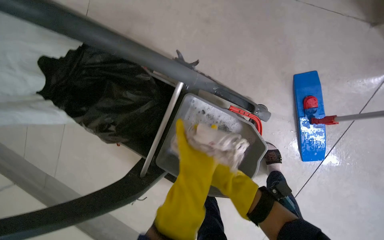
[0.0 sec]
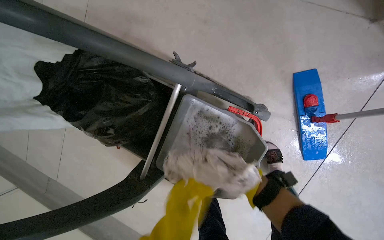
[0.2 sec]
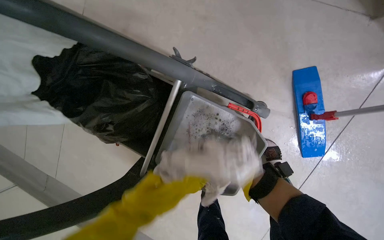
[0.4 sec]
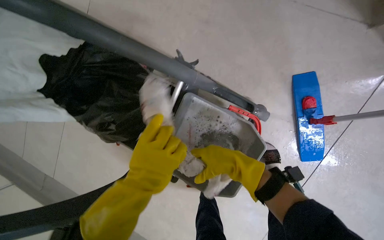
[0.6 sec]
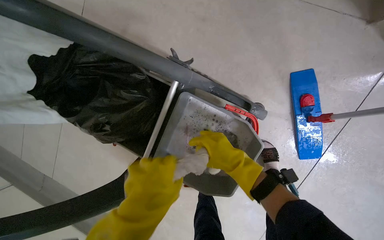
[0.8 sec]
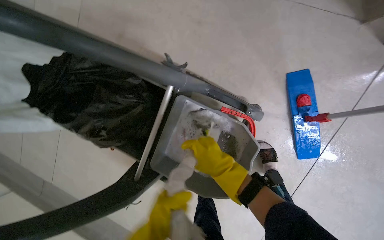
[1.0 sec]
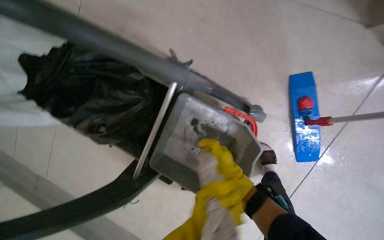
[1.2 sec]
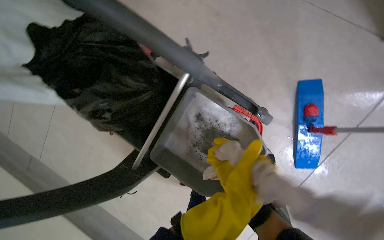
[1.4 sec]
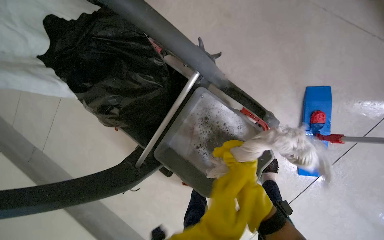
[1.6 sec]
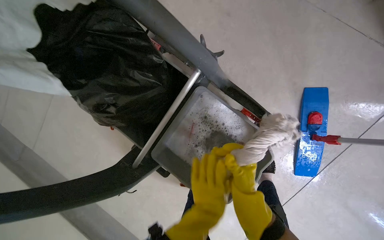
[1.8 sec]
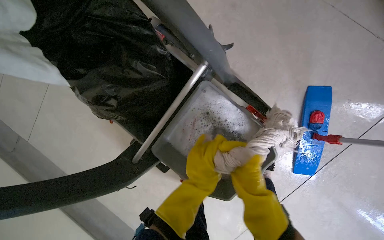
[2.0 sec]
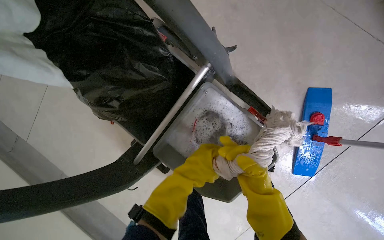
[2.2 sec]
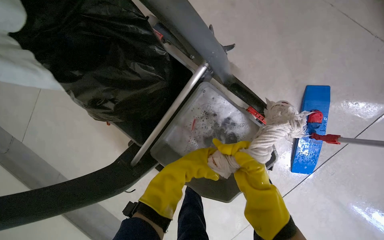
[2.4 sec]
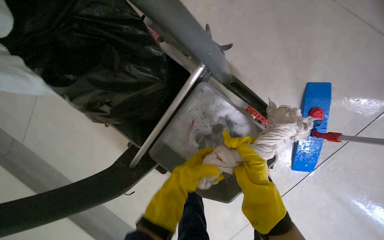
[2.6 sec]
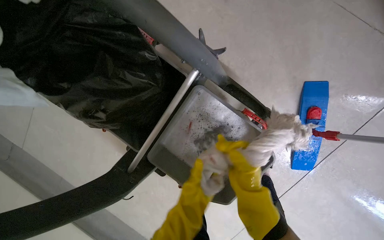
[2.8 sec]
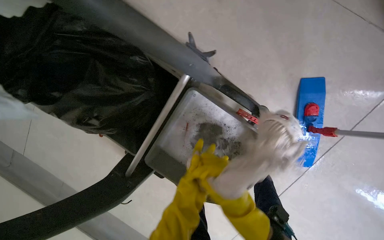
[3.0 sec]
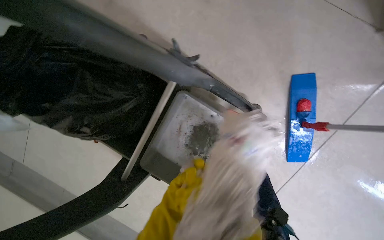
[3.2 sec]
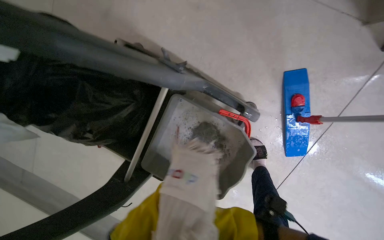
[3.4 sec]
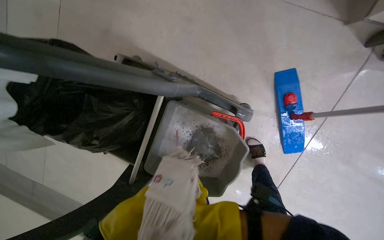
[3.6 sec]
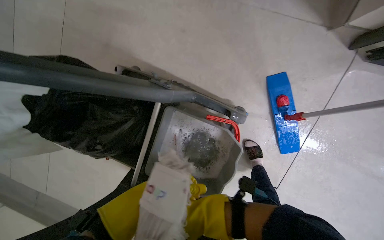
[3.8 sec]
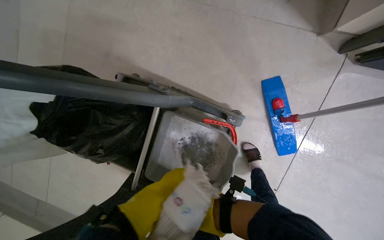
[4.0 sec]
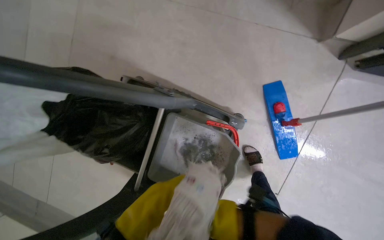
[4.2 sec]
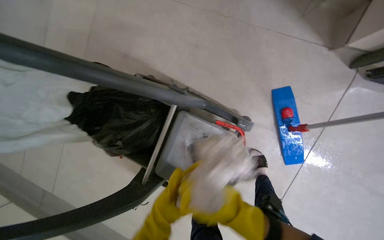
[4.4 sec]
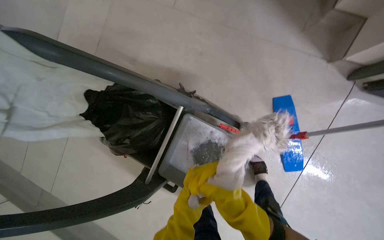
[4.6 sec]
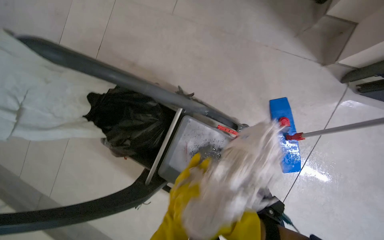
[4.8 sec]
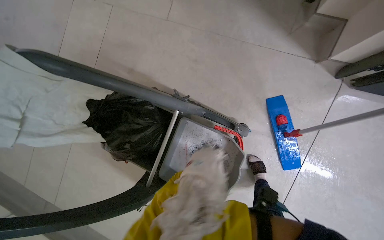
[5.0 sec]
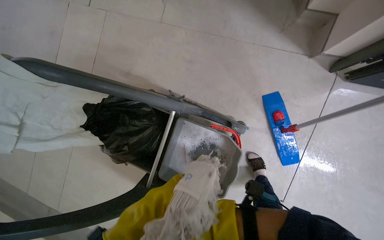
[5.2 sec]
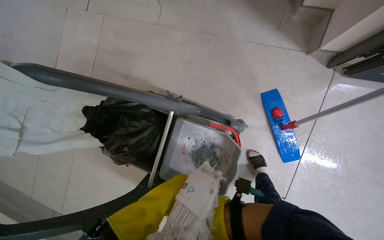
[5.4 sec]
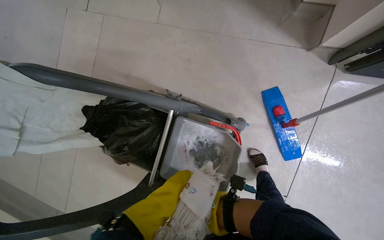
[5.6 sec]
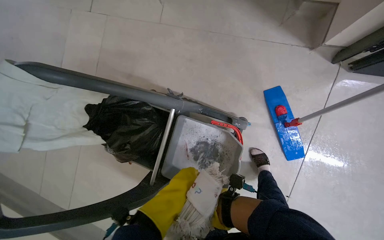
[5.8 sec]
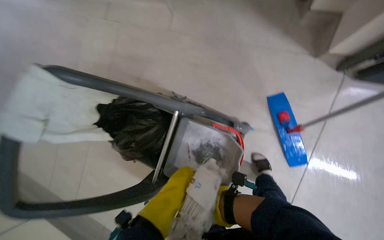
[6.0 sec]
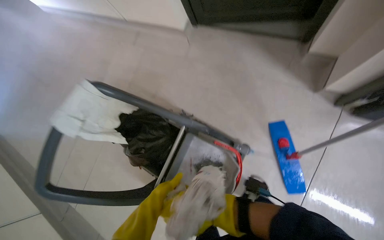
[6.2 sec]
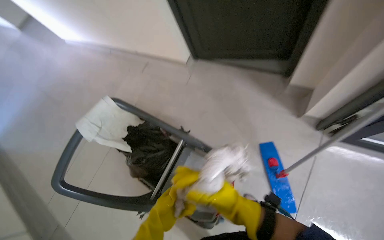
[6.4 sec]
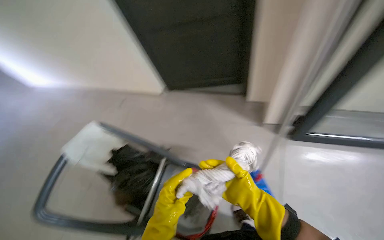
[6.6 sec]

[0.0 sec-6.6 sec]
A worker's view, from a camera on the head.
Job: preparing cleaning supplies.
The whole recording: Cleaning and wringing cloth. The worker cleans and wrings out a cloth in the bucket.
3.2 sec to 5.0 sec: The view tips upward by about 15 degrees.
5.0 sec to 6.6 sec: The wearer moves some 40 cm. The camera pitches upward, by approximately 30 degrees.

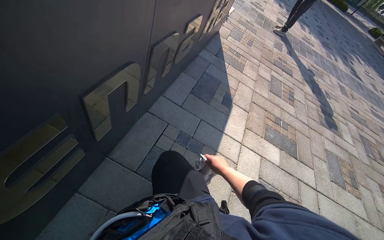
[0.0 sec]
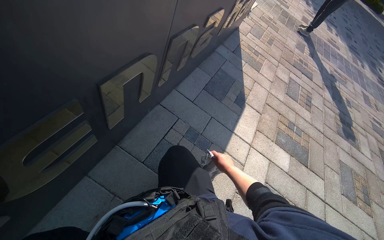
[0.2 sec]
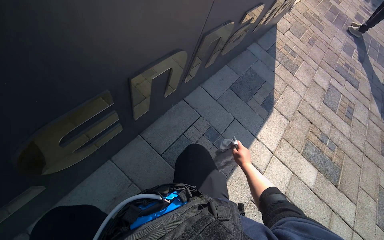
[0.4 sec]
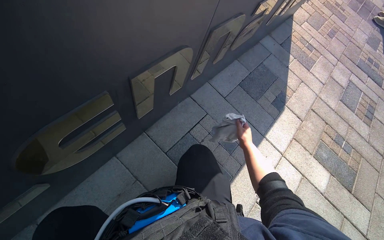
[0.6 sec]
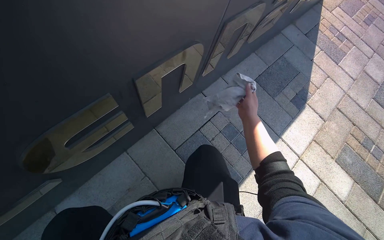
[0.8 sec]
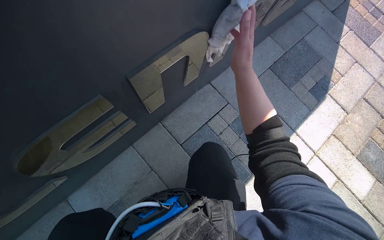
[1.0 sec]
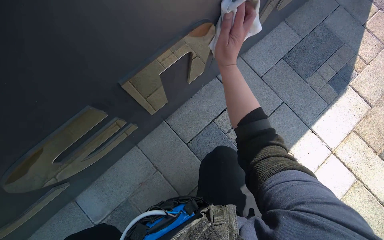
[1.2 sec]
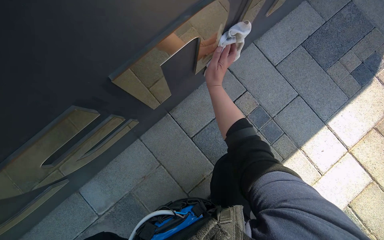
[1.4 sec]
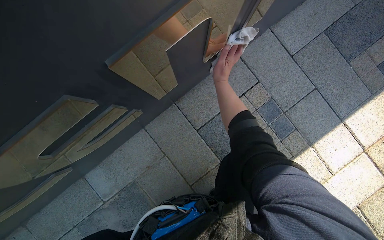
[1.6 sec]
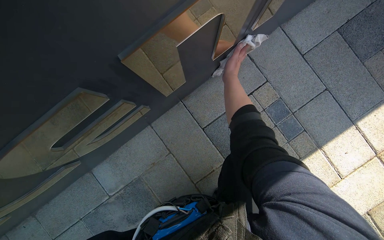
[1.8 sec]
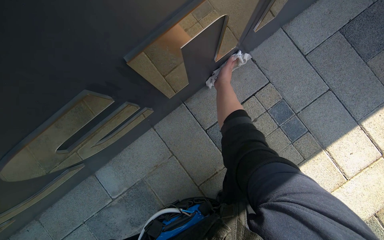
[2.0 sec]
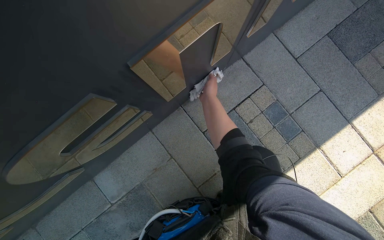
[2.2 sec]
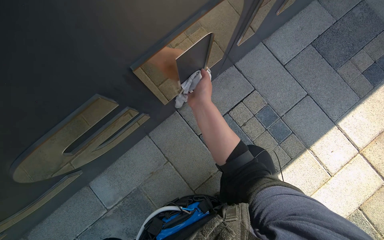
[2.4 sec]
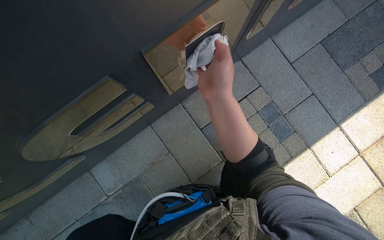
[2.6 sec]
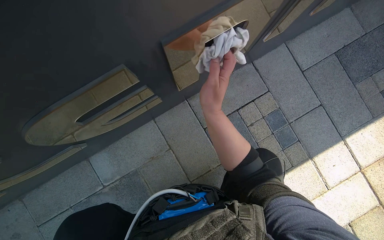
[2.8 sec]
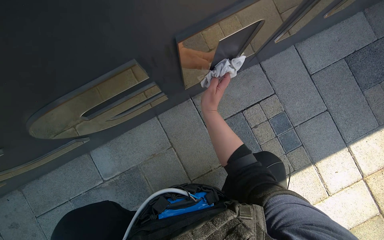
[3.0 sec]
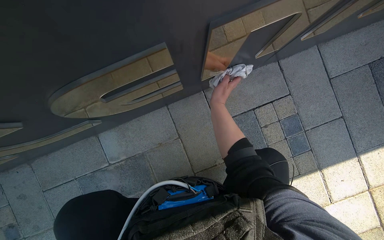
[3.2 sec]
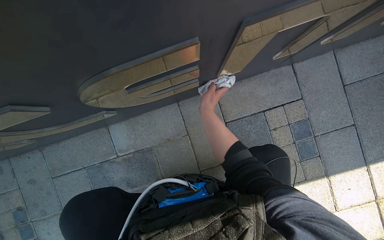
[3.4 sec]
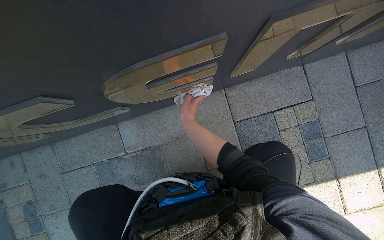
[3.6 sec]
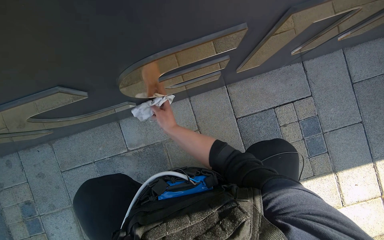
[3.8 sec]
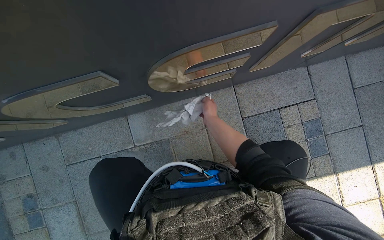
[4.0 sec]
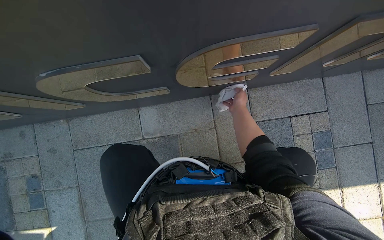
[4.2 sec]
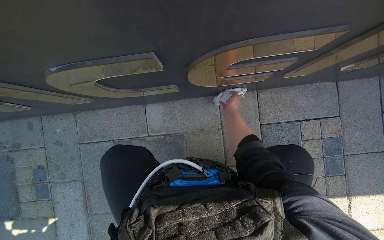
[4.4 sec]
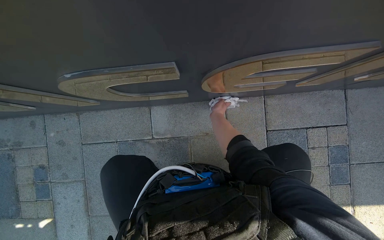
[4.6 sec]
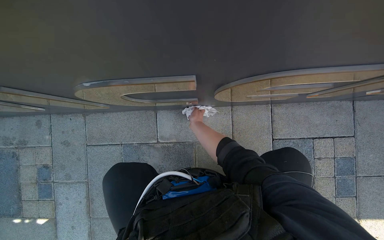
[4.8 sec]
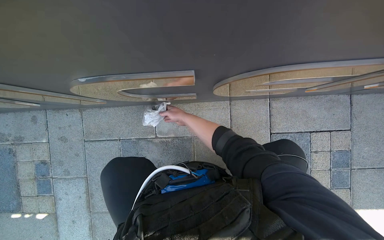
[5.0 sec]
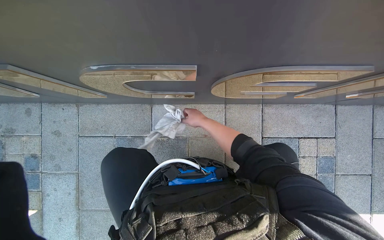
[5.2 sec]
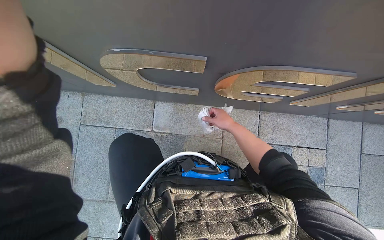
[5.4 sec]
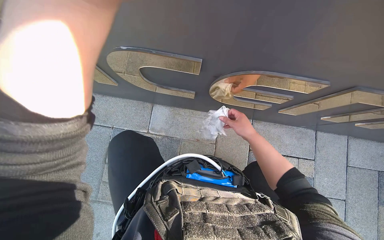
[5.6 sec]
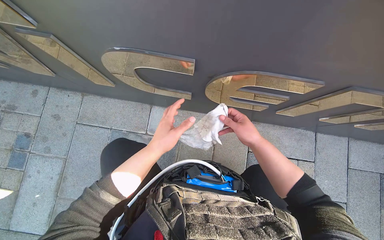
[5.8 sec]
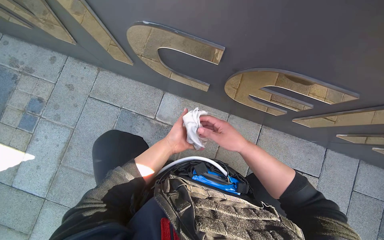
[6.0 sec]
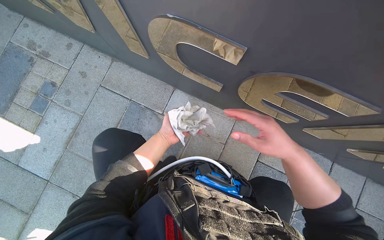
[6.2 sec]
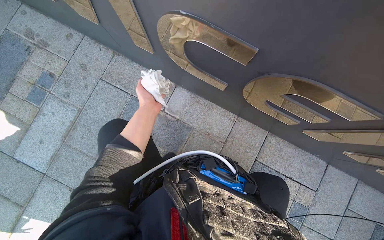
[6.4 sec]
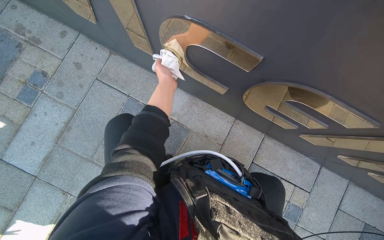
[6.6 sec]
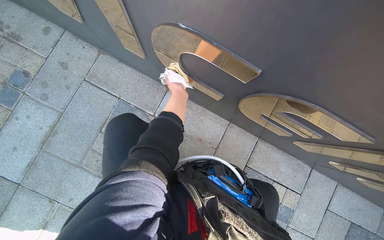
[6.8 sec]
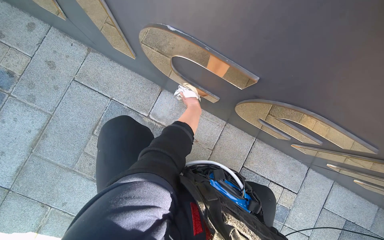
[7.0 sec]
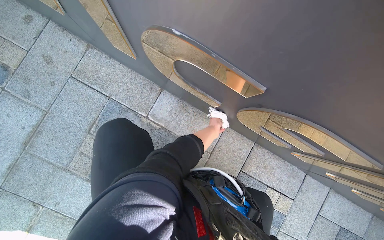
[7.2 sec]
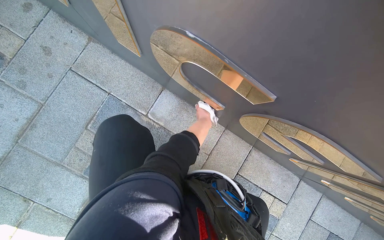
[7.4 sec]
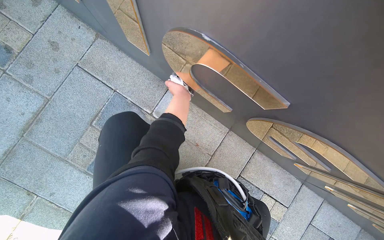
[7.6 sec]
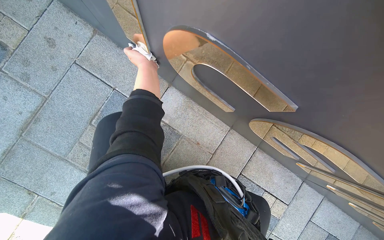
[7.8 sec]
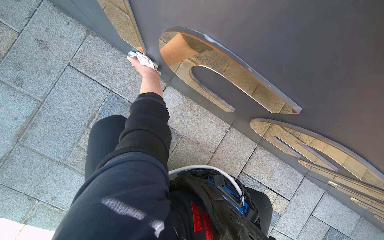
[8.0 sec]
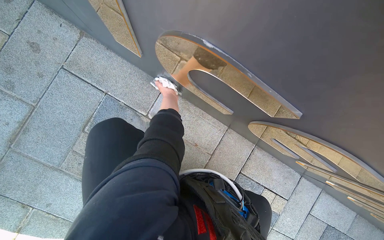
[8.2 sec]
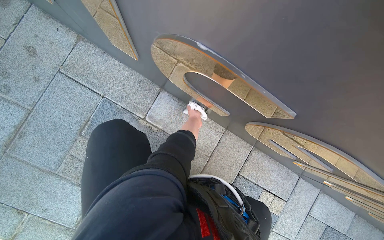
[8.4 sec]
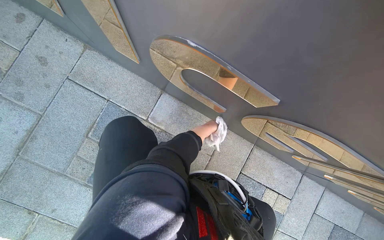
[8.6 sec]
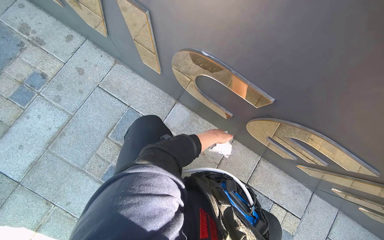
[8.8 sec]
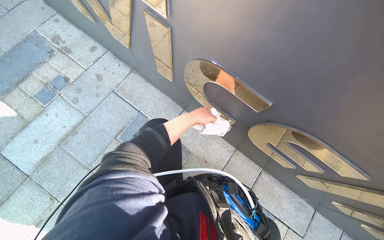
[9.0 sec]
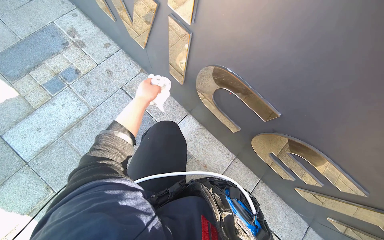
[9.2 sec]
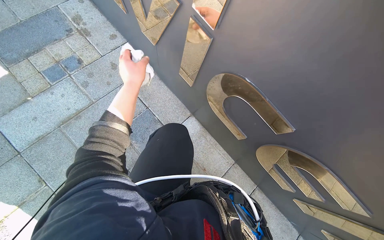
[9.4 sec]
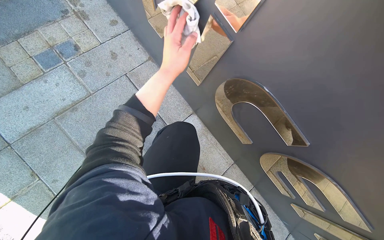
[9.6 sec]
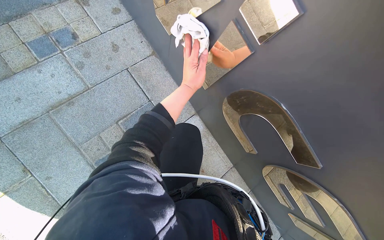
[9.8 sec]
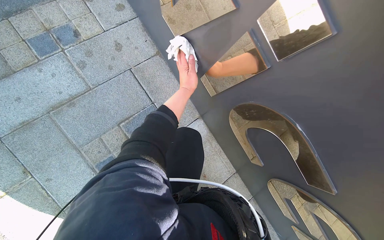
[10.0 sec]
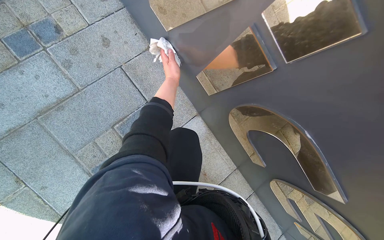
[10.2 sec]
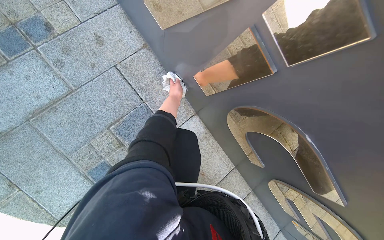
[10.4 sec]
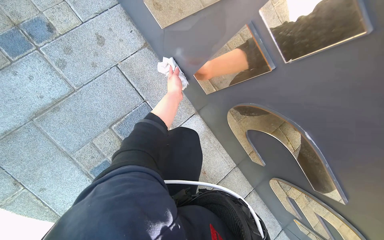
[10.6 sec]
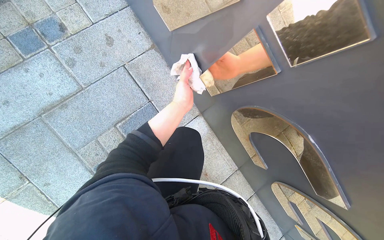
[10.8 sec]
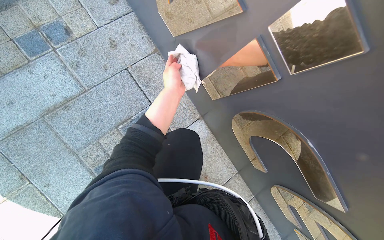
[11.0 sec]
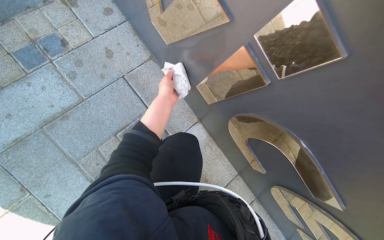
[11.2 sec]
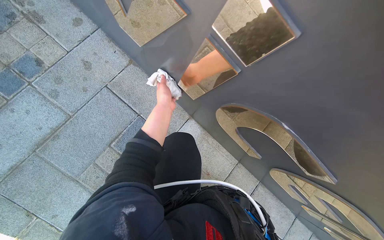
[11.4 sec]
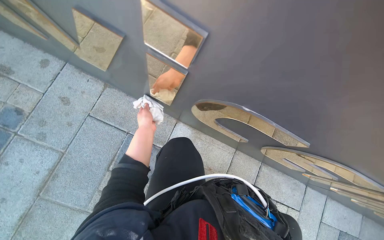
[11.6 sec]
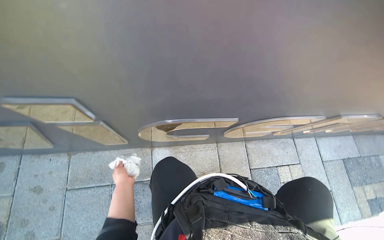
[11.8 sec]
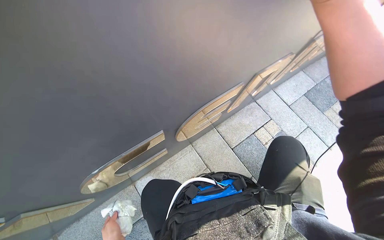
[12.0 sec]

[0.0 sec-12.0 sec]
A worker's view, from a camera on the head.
Job: wiping surfaces.
The whole recording: Wiping letters on sign. The worker wipes the letters on the sign with a cloth.
0.0 sec to 1.6 sec: The head turns to the left by approximately 35 degrees. The wearer looks approximately 25 degrees further downward.
1.6 sec to 3.0 sec: The right hand goes approximately 10 cm down the picture, and moves approximately 20 cm nearer to the camera and comes back.
3.0 sec to 4.4 sec: The right hand is displaced farther from the camera by some 15 cm.
4.4 sec to 6.0 sec: The right hand moves left and right over some 25 cm, changing direction 2 times.
6.0 sec to 7.6 sec: The left hand shifts roughly 20 cm up the picture, and goes to the right and returns, roughly 20 cm each way.
7.6 sec to 9.0 sec: The camera pitches upward, by roughly 15 degrees. The left hand moves up and down the picture over roughly 20 cm, changing direction 2 times.
9.0 sec to 10.4 sec: The left hand moves left and right over roughly 20 cm, changing direction 2 times.
10.4 sec to 12.0 sec: The scene rotates counterclockwise by some 85 degrees.
